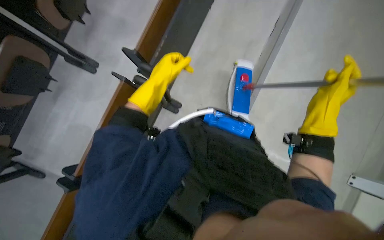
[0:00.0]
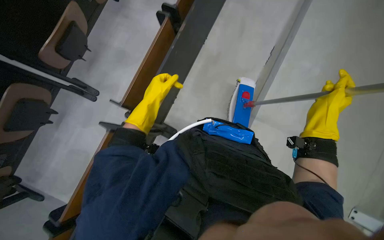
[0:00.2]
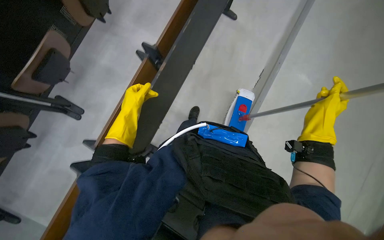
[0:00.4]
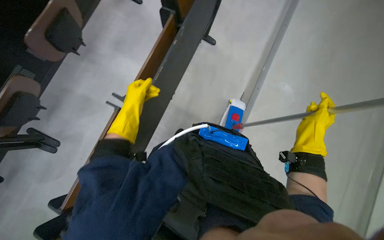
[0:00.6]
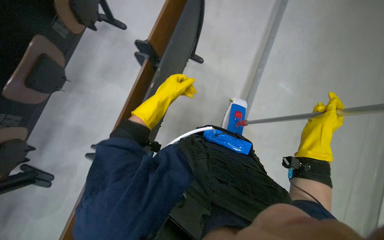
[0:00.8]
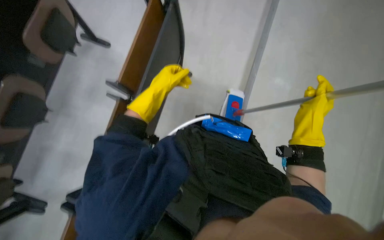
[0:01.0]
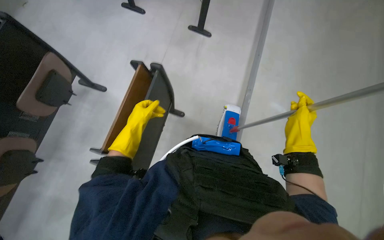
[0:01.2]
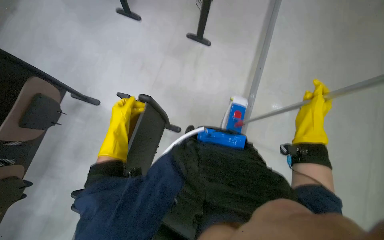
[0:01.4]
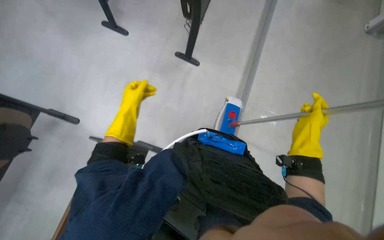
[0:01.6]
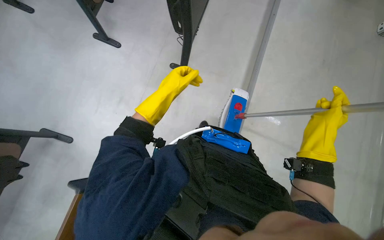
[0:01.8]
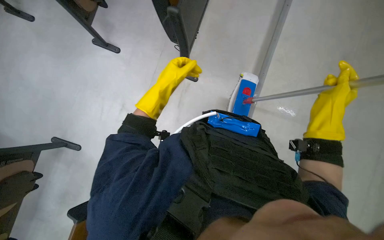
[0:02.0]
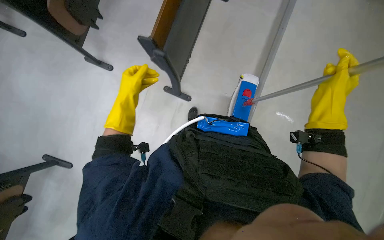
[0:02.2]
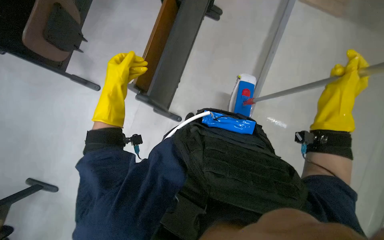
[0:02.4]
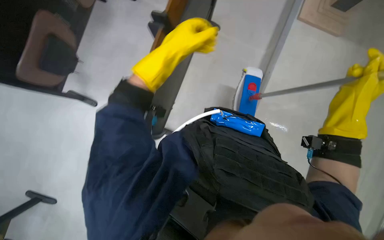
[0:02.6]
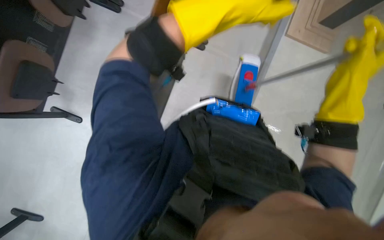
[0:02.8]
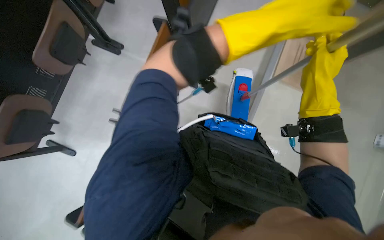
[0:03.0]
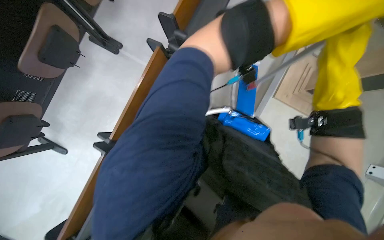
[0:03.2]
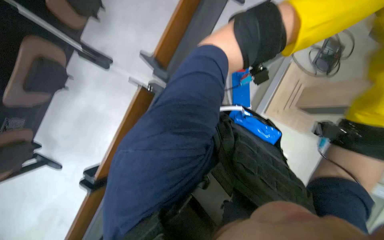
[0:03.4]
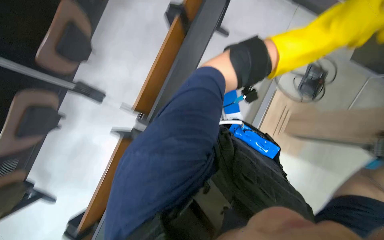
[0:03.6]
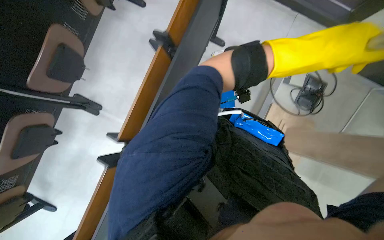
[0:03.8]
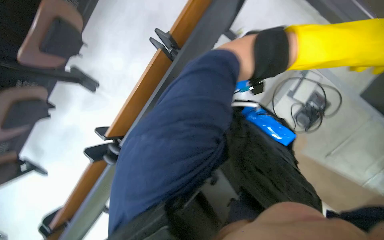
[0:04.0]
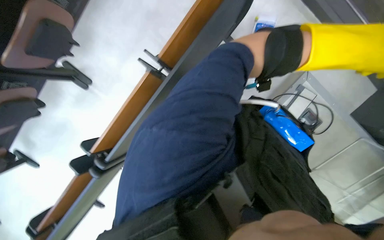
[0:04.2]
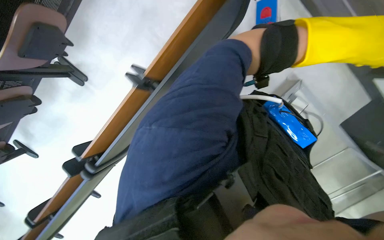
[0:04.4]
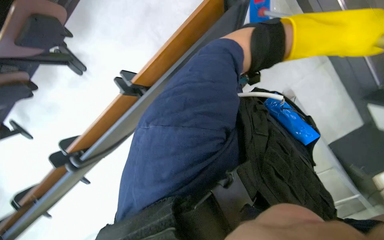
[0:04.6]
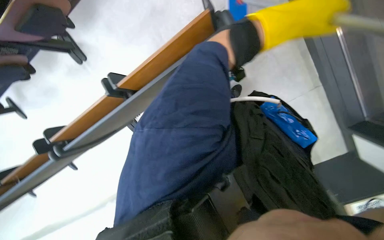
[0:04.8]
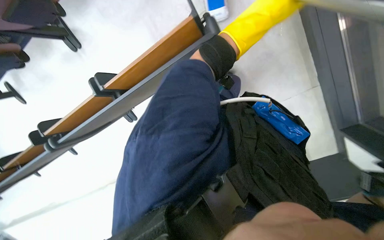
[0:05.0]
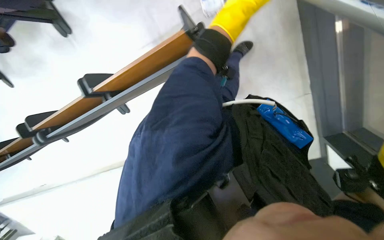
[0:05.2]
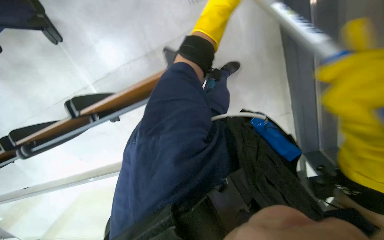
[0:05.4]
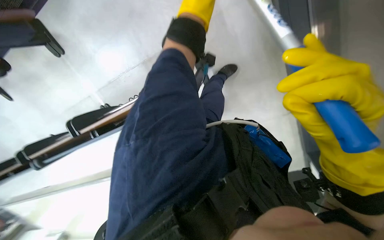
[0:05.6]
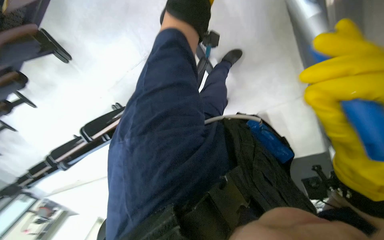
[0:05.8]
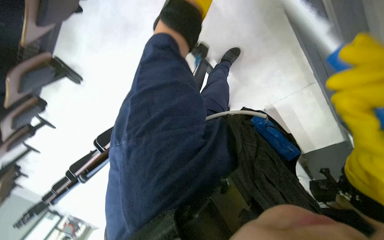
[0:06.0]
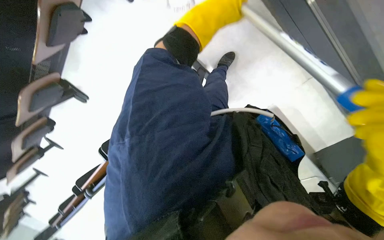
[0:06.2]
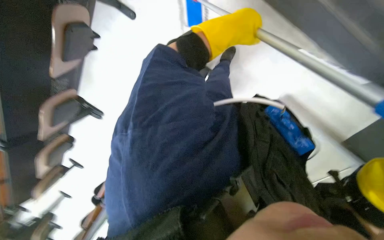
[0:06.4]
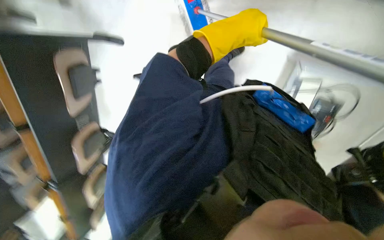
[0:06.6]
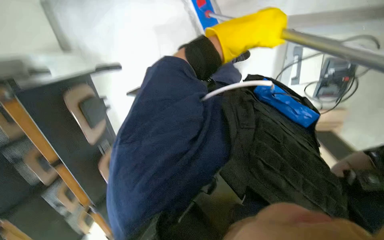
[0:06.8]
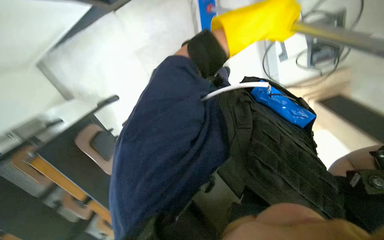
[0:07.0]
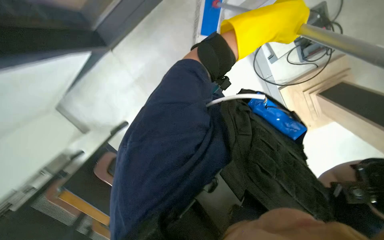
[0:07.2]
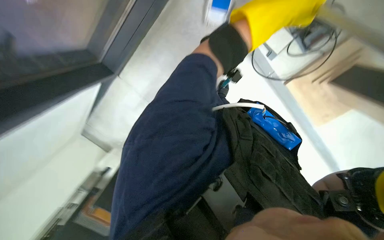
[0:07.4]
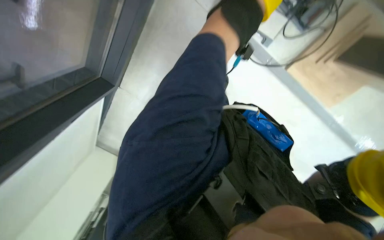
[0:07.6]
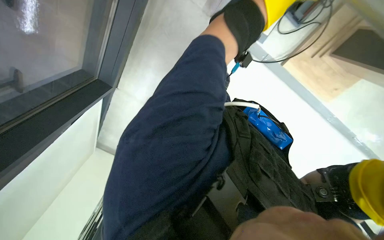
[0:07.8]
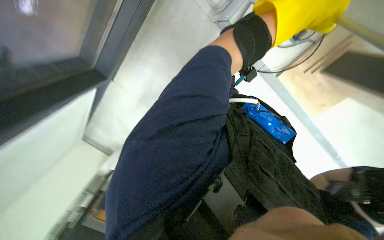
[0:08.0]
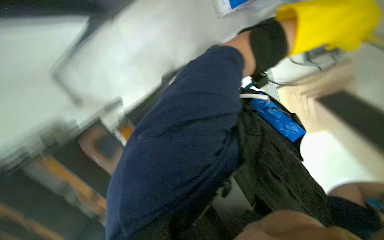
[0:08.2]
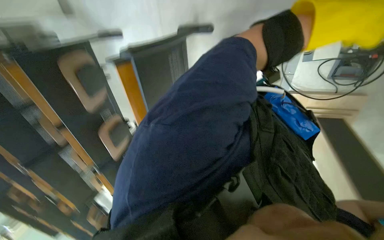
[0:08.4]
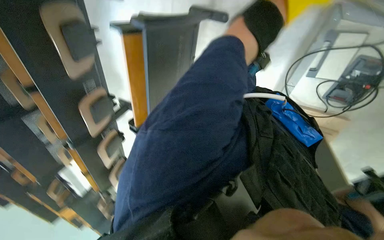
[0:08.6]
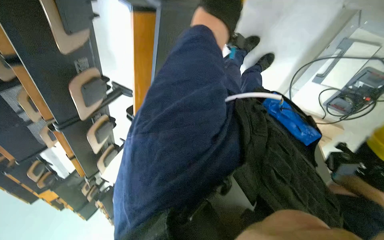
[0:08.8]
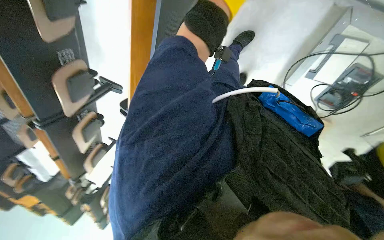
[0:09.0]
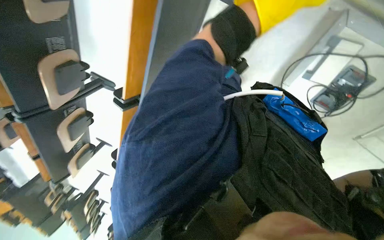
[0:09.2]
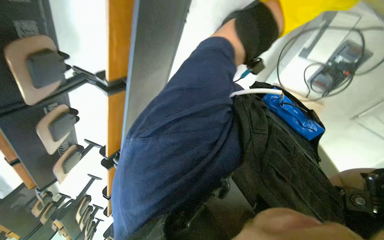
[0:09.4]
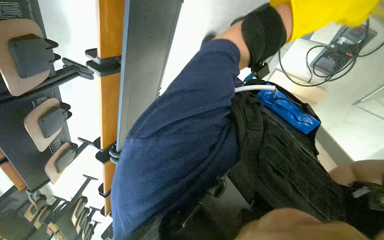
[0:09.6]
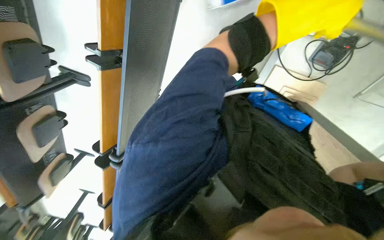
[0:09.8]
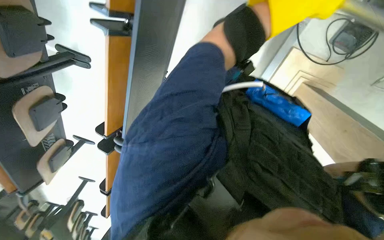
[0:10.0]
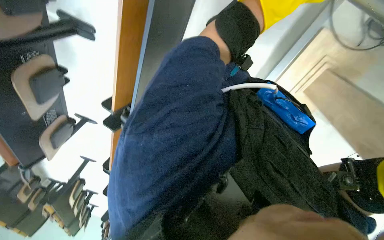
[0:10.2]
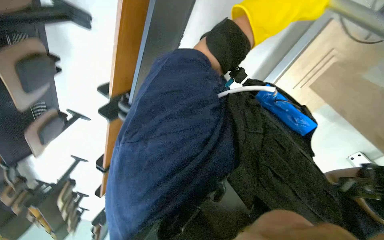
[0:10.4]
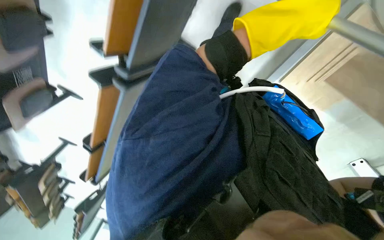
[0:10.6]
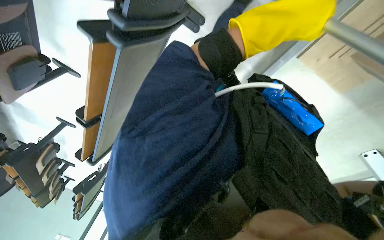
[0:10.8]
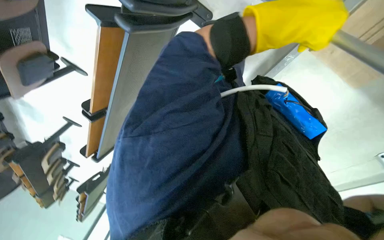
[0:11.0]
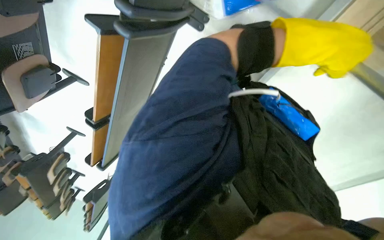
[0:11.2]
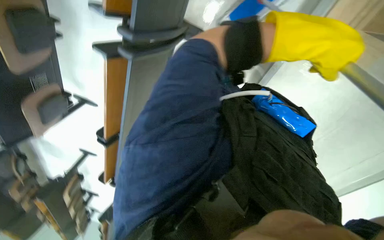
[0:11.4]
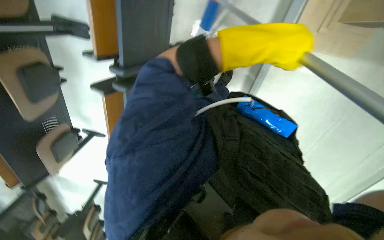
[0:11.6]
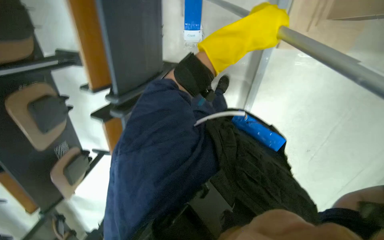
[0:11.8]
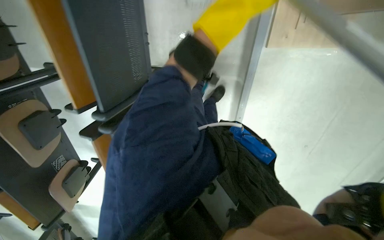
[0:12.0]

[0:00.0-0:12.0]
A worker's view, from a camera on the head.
Job: mopping floor.
The whole recording: Mopping classroom floor. The worker mops the classroom floor with a long-handled mop.
0:01.6 to 0:03.0: The camera pitches upward, by about 20 degrees. The right hand goes about 10 cm up the picture, while the left hand goes left and right, some 35 cm each way, reversing 2 times.
0:03.0 to 0:04.4: The head travels some 60 cm.
0:04.4 to 0:06.0: The left hand is displaced up the picture and to the left by approximately 50 cm.
0:09.0 to 0:10.4: The view tips downward by about 20 degrees.

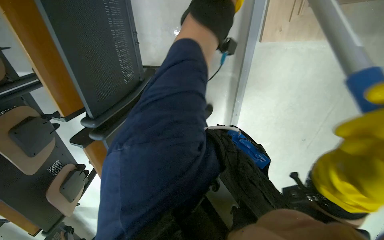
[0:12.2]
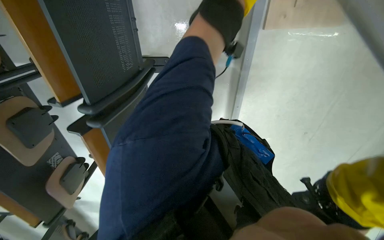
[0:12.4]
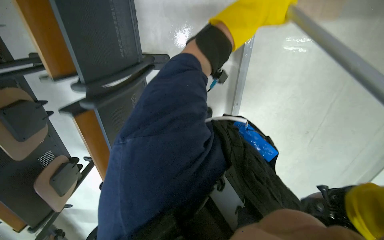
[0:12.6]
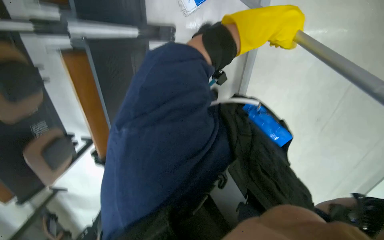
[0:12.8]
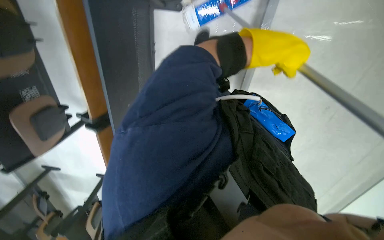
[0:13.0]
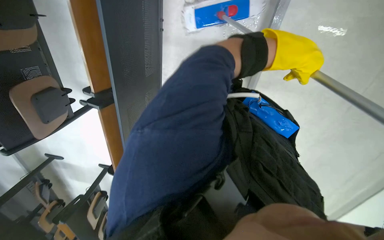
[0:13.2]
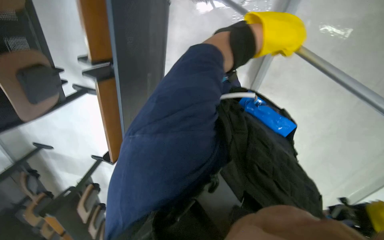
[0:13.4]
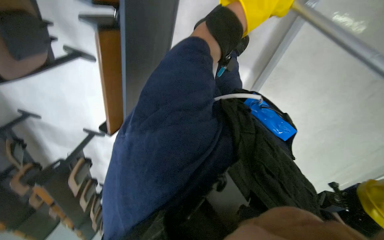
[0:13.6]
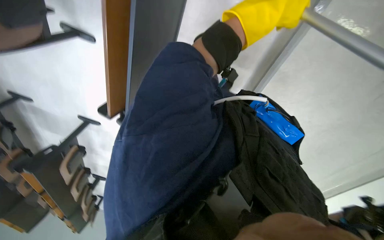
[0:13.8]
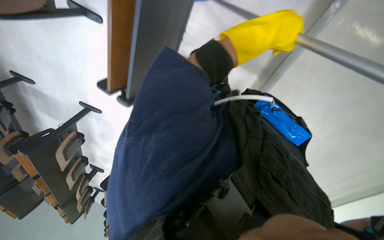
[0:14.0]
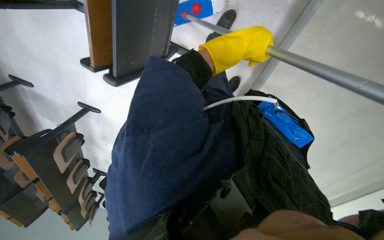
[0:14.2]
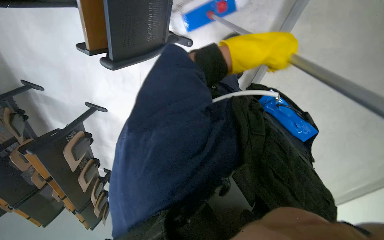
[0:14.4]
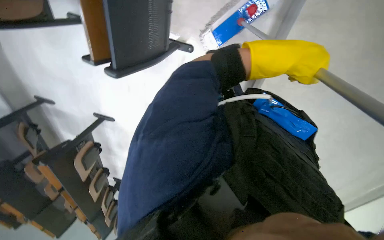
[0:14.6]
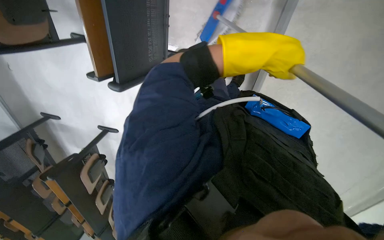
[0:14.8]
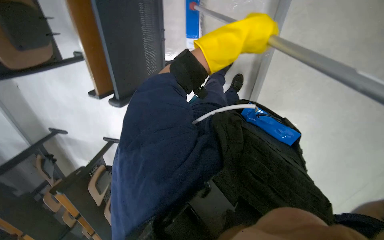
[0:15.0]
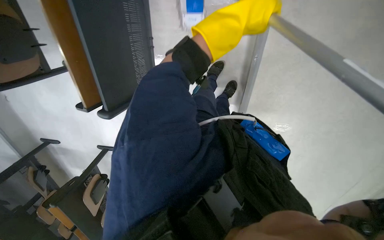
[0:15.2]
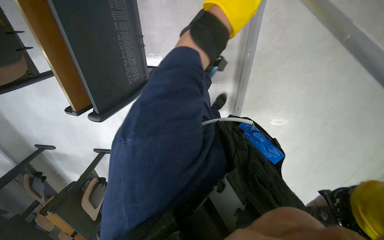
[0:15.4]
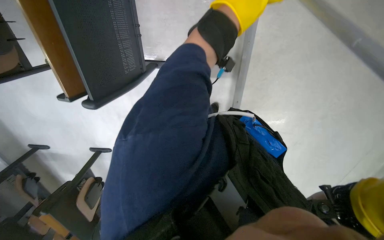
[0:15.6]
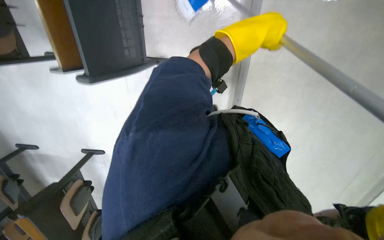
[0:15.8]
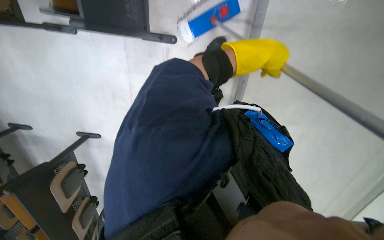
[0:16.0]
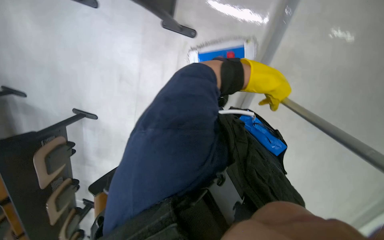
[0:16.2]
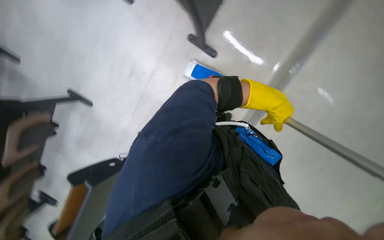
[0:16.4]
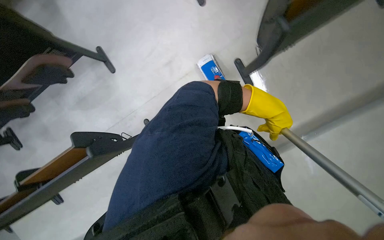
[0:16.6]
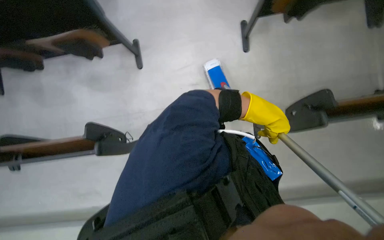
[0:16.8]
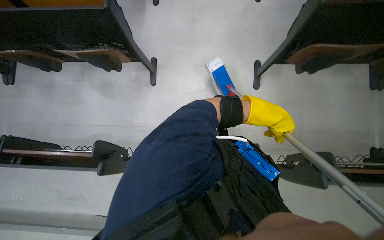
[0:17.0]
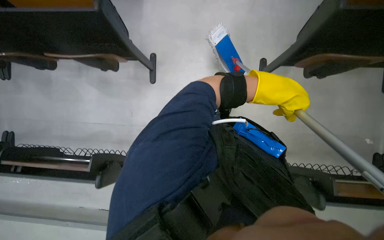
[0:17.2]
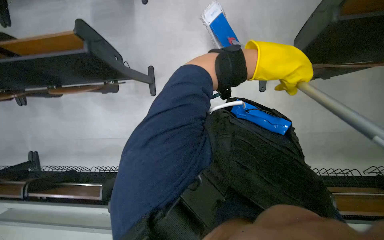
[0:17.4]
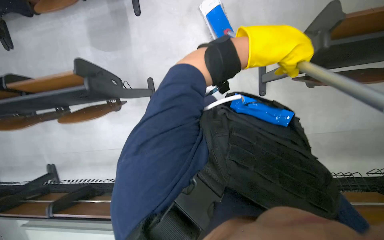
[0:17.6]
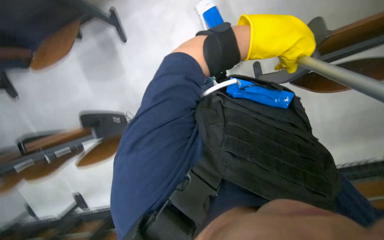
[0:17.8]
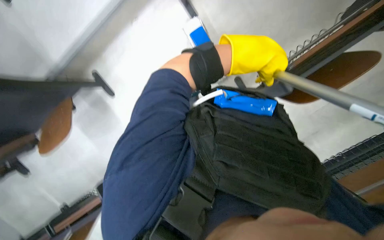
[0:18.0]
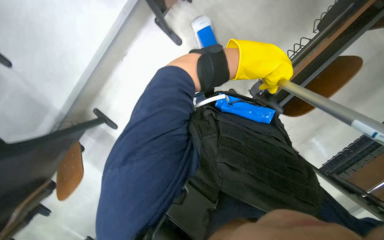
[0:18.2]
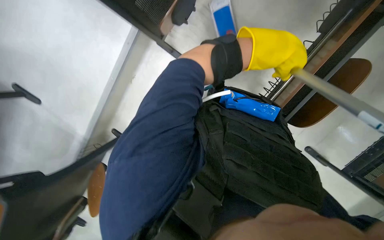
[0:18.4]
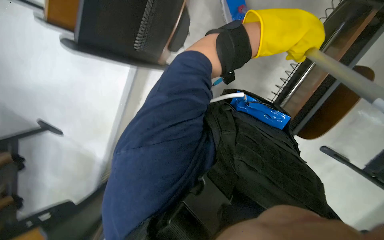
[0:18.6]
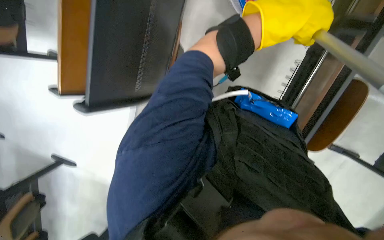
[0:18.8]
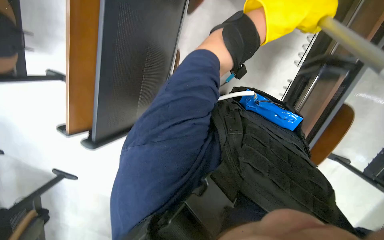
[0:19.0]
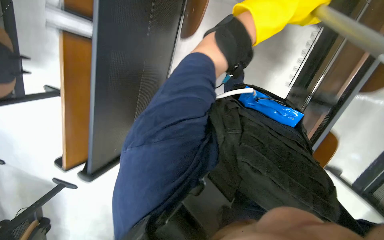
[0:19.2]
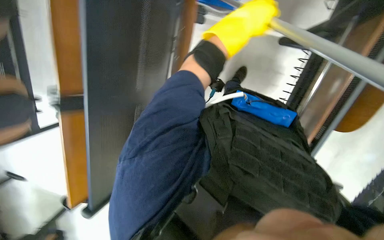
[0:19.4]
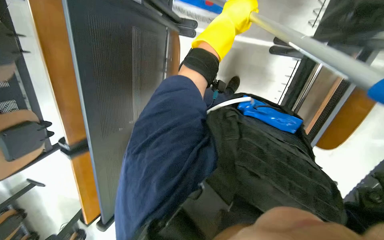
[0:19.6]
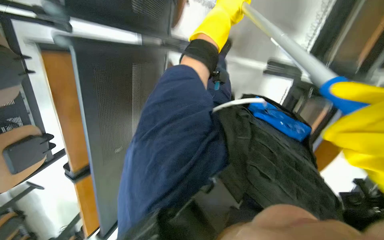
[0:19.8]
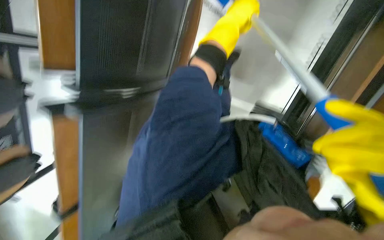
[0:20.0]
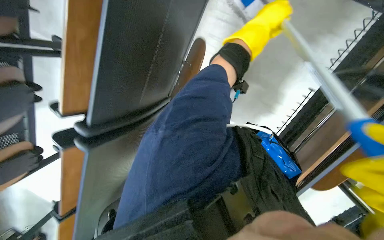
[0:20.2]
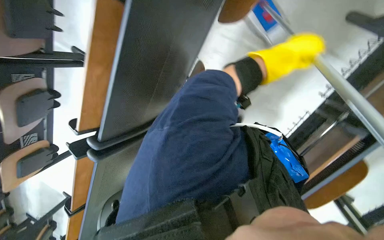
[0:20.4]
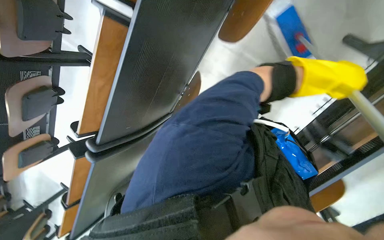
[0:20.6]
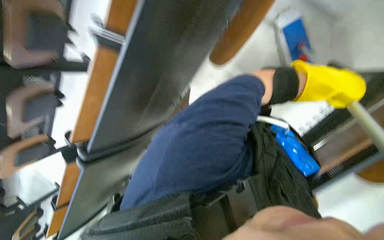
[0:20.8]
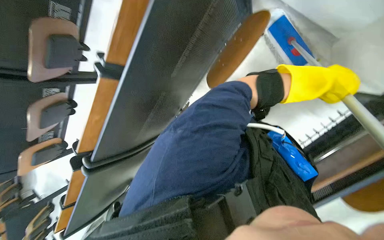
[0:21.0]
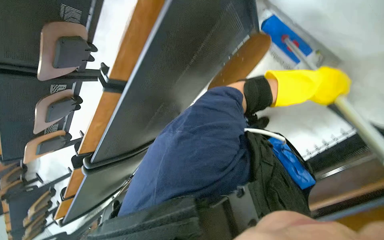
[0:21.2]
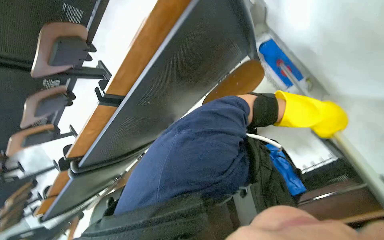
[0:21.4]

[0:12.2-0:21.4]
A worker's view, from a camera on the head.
Job: mopping floor.
The whole recording: Mopping classroom floor. The worker mops the classroom floor with a long-handled mop.
0:12.2 to 0:13.8: The left hand goes up and down the picture, some 20 cm each way, reversing 2 times.
0:15.2 to 0:16.8: The left hand moves down the picture, some 15 cm.
0:16.8 to 0:18.4: The left hand goes some 30 cm up the picture and to the left.
0:18.4 to 0:19.8: The wearer looks approximately 15 degrees further upward.
0:19.8 to 0:21.4: The camera is carried roughly 50 cm.
